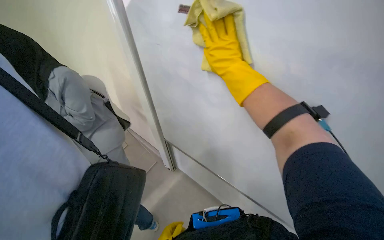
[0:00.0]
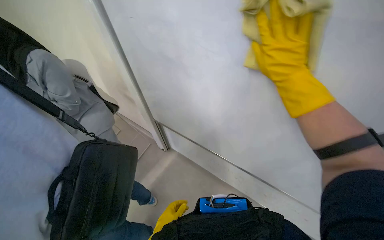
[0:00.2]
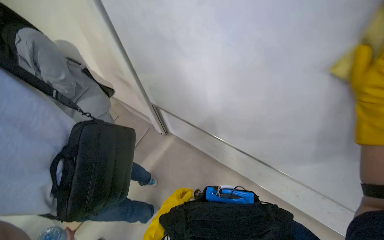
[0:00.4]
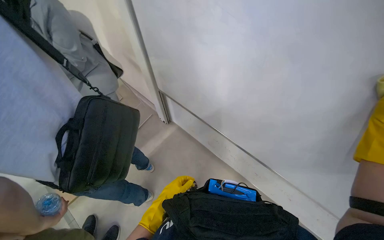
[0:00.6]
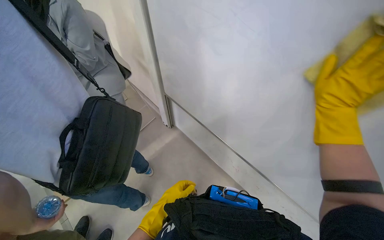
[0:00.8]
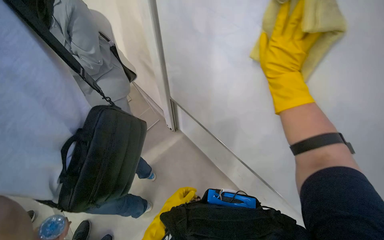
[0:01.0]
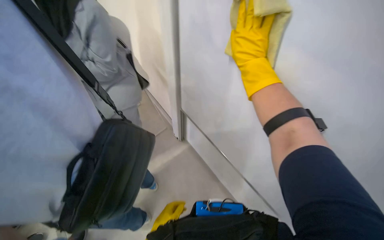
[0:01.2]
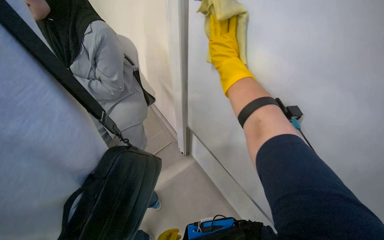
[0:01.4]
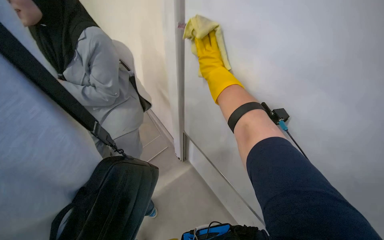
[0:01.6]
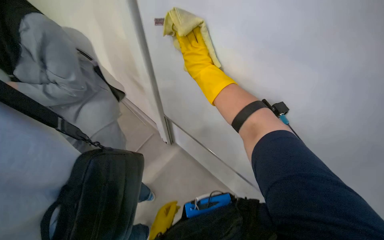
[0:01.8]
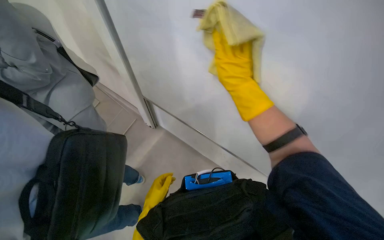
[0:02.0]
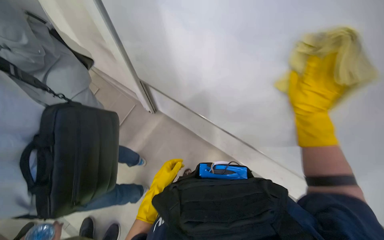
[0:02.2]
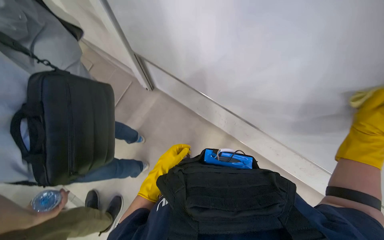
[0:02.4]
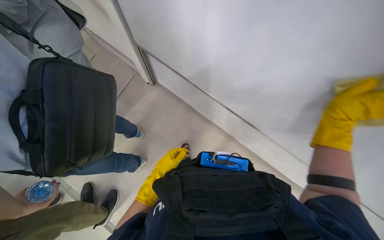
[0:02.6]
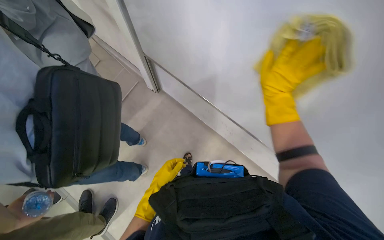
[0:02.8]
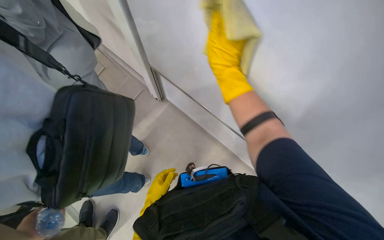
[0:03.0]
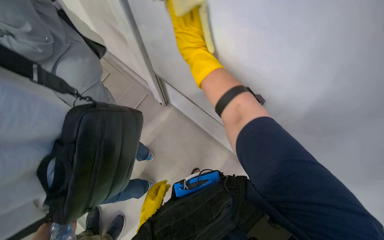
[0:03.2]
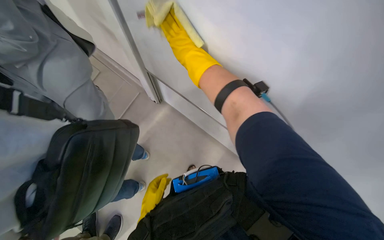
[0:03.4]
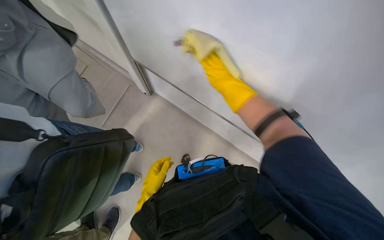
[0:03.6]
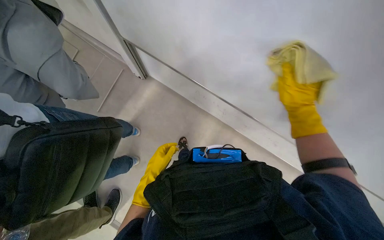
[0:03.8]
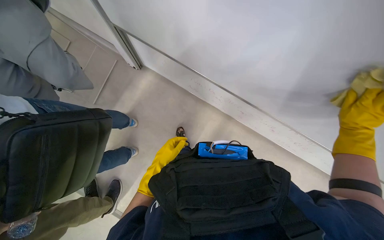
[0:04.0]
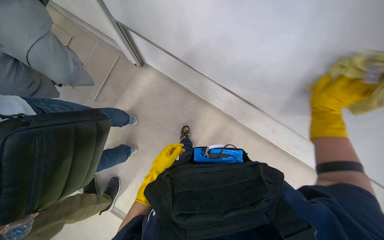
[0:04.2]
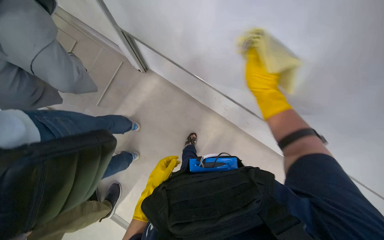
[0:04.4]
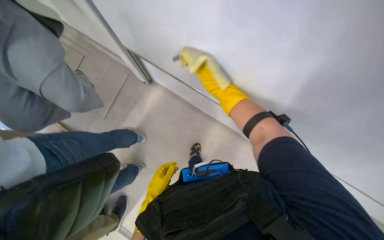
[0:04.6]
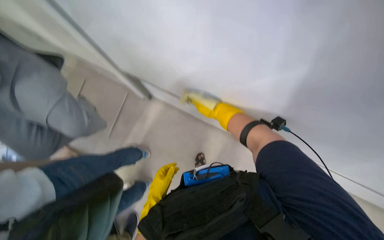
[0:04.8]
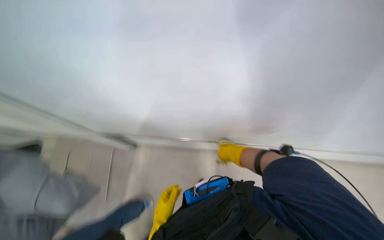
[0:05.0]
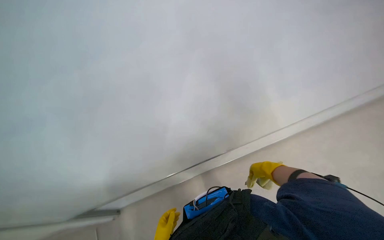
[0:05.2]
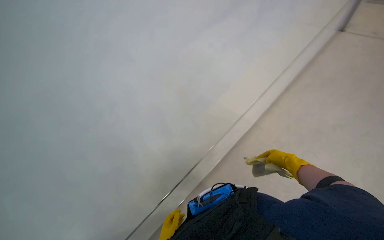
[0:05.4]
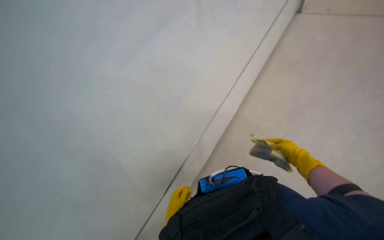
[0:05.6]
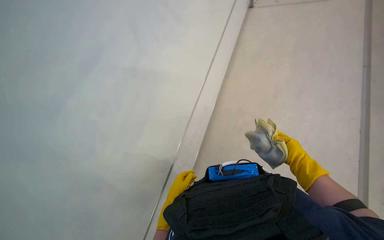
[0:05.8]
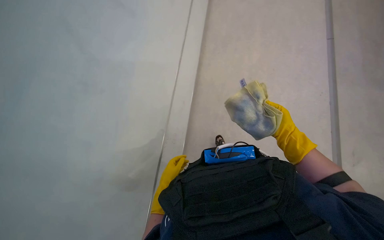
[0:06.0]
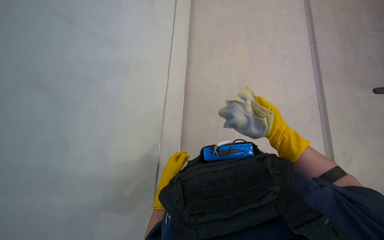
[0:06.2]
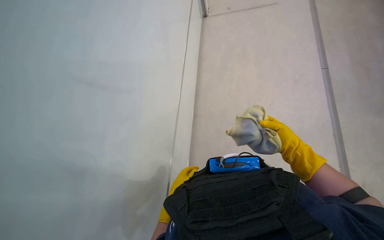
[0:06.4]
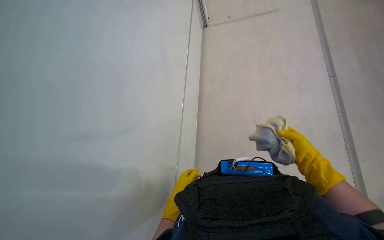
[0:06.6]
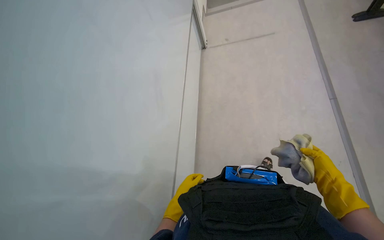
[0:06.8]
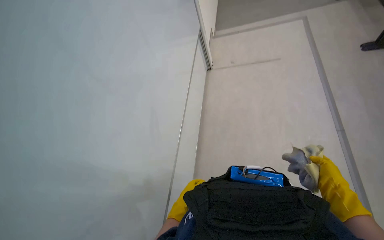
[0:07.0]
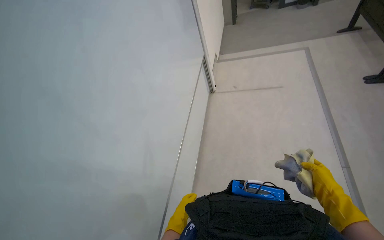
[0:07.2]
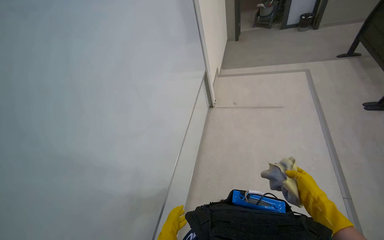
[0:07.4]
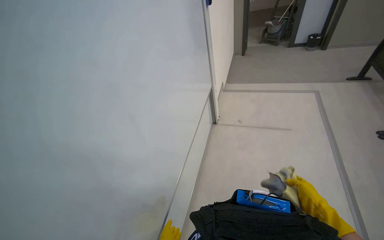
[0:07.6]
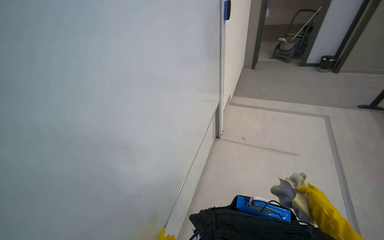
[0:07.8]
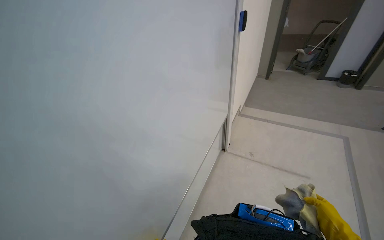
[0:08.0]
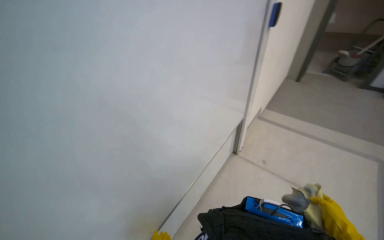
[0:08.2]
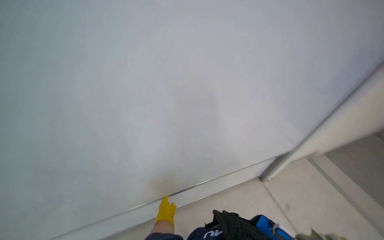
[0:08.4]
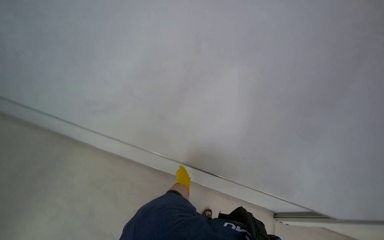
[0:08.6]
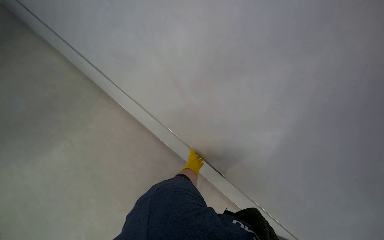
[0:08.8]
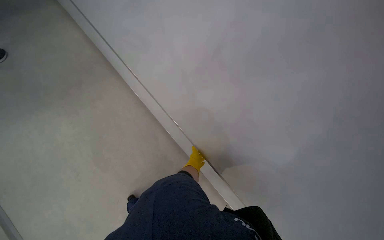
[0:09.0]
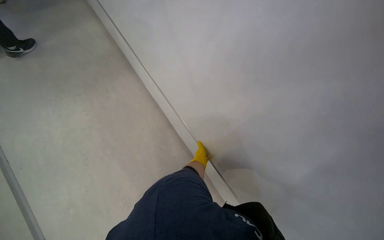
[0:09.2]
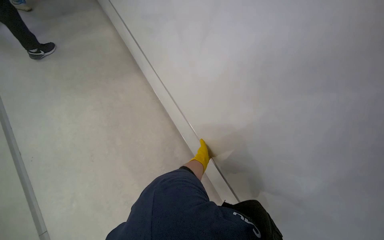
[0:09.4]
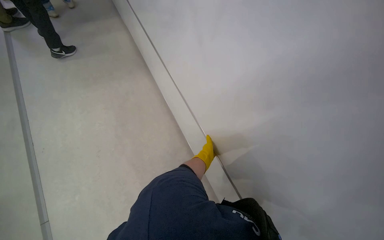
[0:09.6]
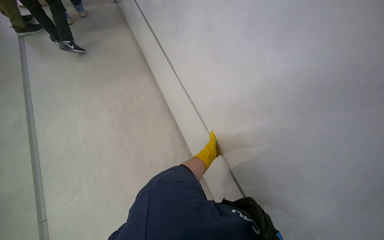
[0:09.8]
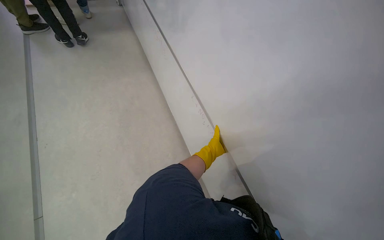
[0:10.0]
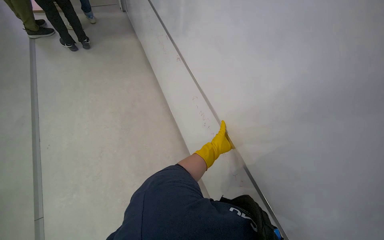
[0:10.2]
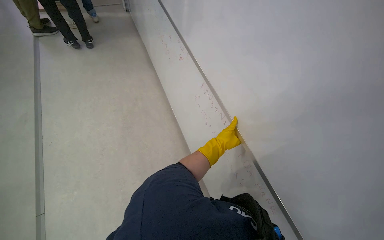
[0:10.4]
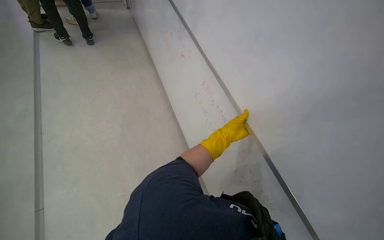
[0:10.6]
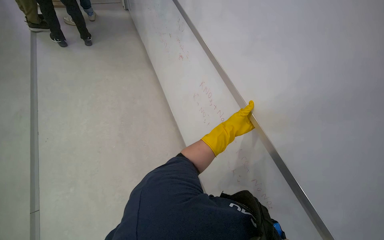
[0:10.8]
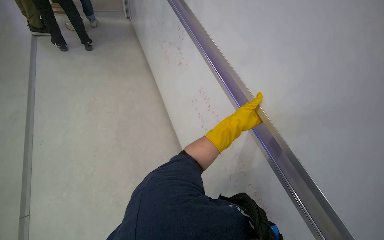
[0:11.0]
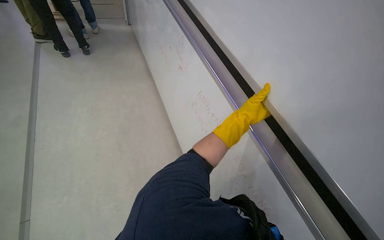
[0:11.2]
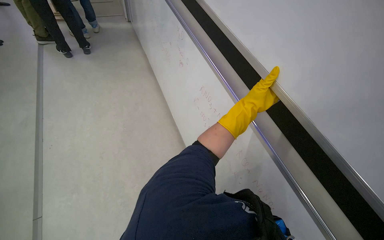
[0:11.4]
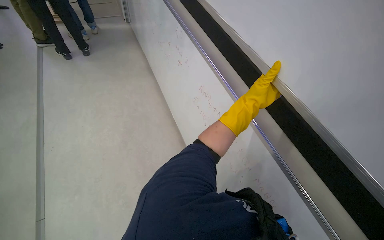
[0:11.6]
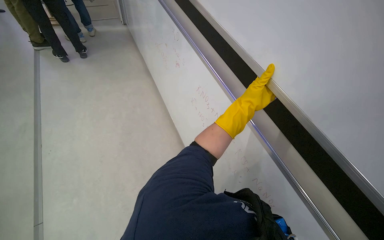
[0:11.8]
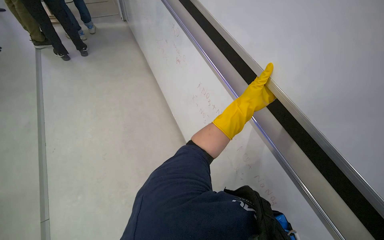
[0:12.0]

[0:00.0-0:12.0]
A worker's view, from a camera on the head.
Job: wiping surfaces.
The whole recording: Cleaning whiteboard. The worker cleans the whiteboard with a cloth and cleaning solution.
0:01.6 to 0:03.0: The view tilts approximately 25 degrees downward.
0:03.0 to 0:04.4: The view tilts approximately 15 degrees downward. The left hand travels up the picture and back again, approximately 5 cm each way. Meanwhile the right hand swings left and right, about 50 cm each way, with 2 reversals.
0:09.0 to 0:10.4: The left hand is displaced up the picture and to the right by about 15 cm.
0:10.4 to 0:12.0: The left hand is displaced nearer to the camera and up the picture by some 25 cm.

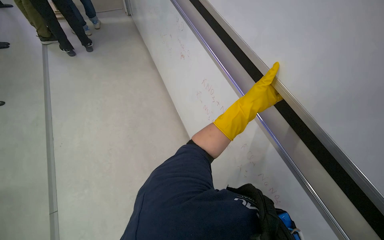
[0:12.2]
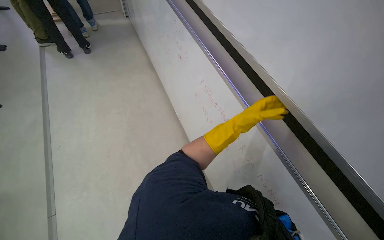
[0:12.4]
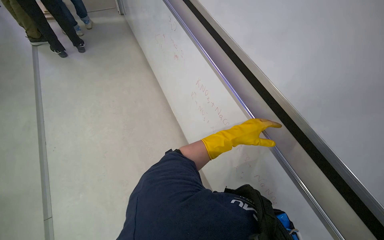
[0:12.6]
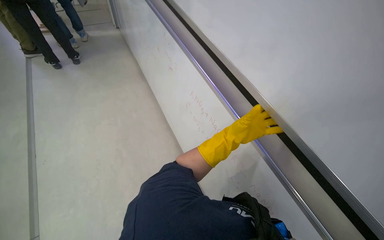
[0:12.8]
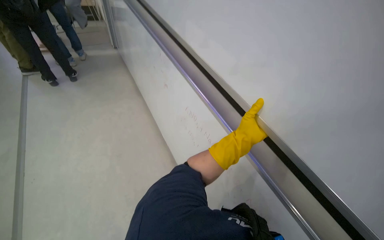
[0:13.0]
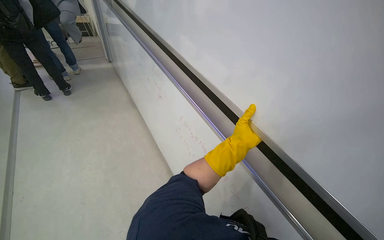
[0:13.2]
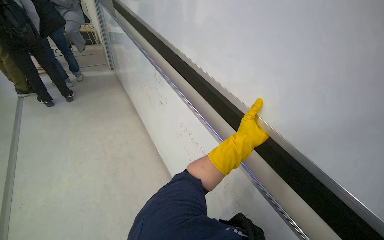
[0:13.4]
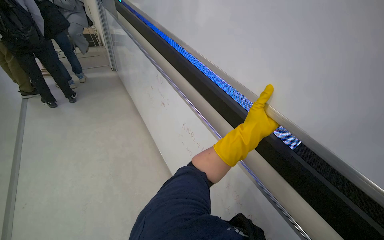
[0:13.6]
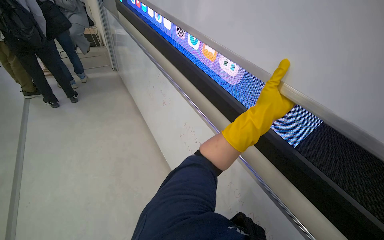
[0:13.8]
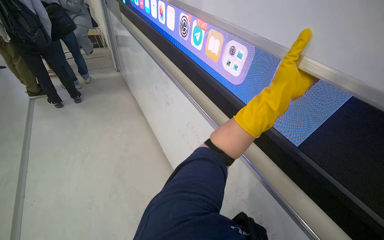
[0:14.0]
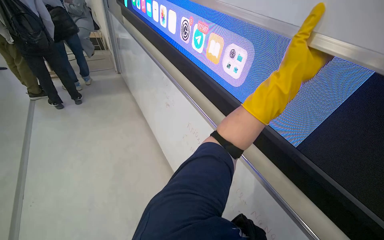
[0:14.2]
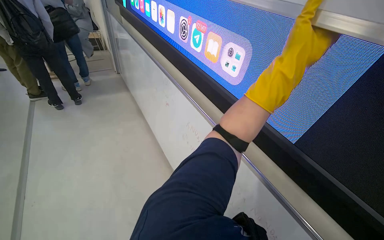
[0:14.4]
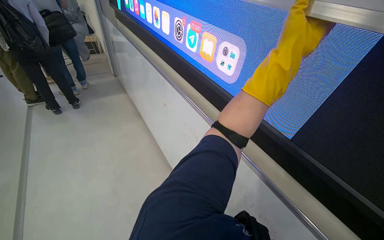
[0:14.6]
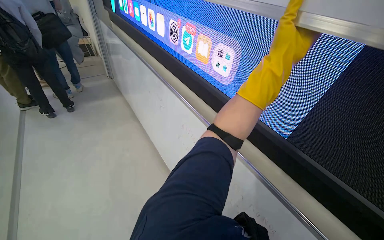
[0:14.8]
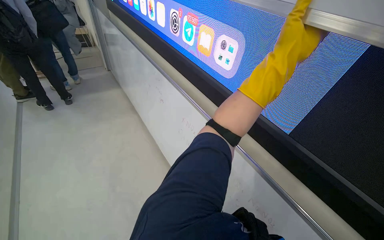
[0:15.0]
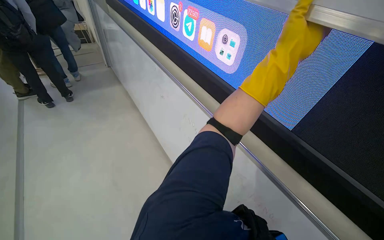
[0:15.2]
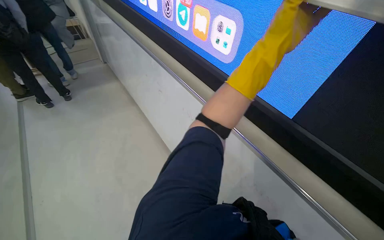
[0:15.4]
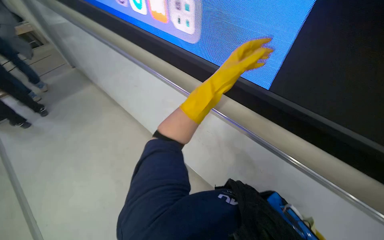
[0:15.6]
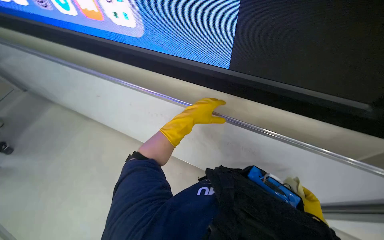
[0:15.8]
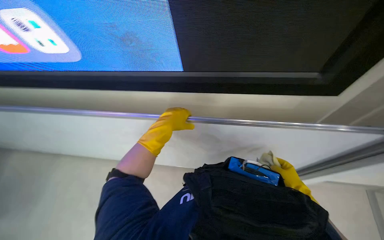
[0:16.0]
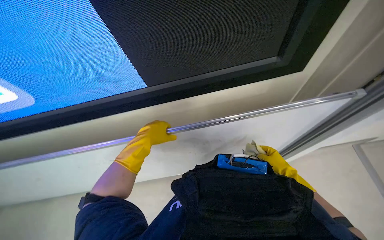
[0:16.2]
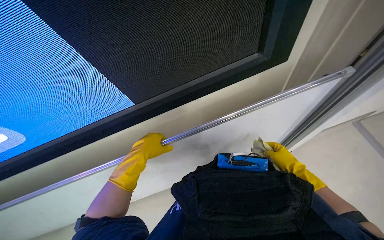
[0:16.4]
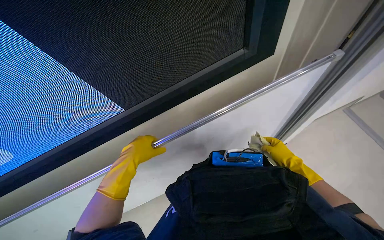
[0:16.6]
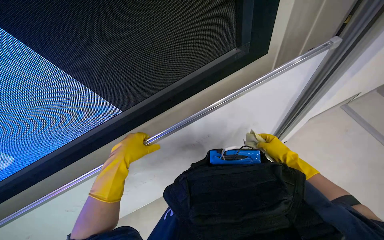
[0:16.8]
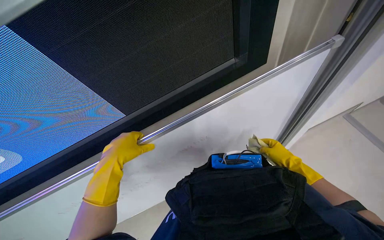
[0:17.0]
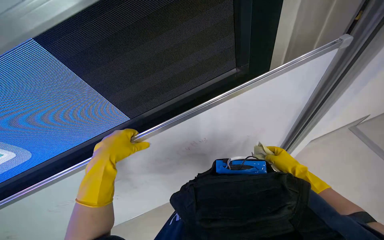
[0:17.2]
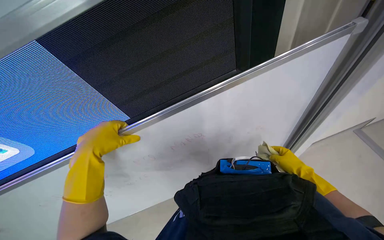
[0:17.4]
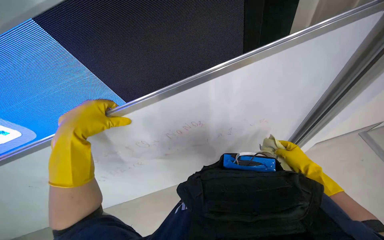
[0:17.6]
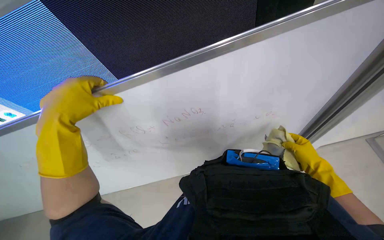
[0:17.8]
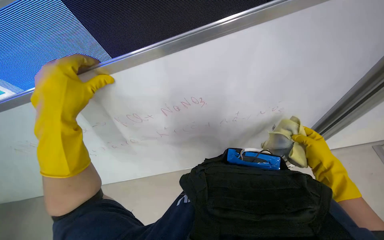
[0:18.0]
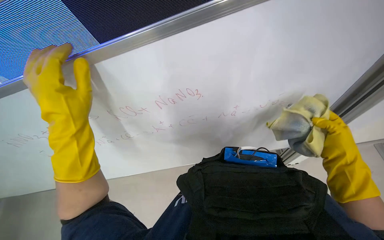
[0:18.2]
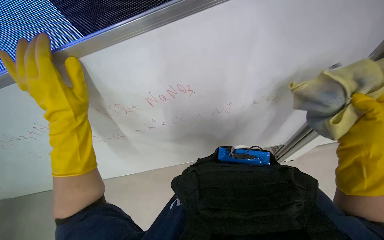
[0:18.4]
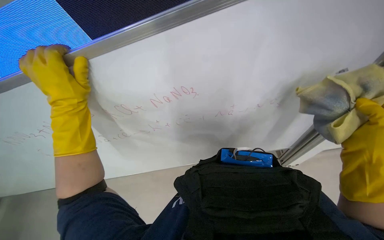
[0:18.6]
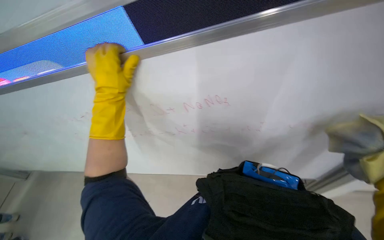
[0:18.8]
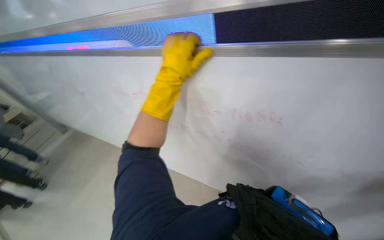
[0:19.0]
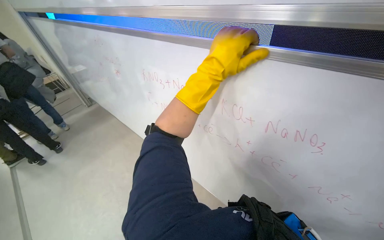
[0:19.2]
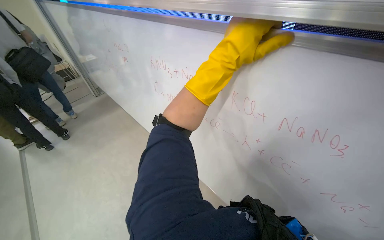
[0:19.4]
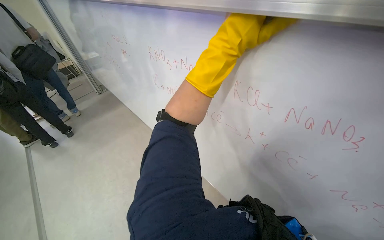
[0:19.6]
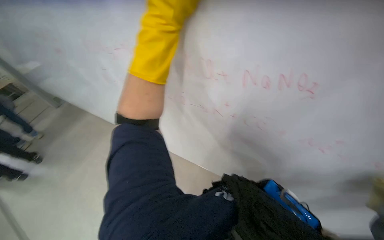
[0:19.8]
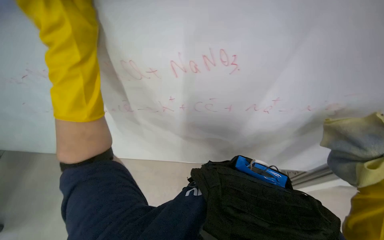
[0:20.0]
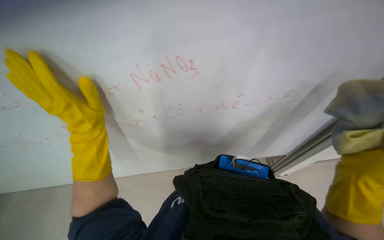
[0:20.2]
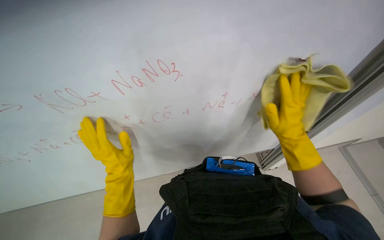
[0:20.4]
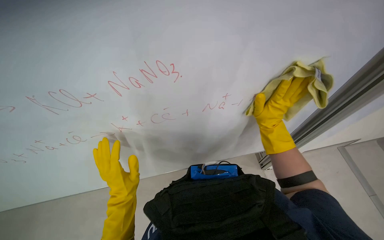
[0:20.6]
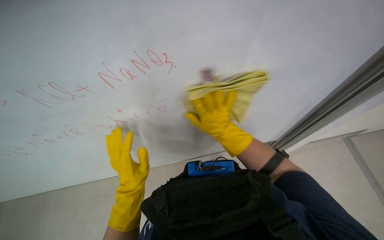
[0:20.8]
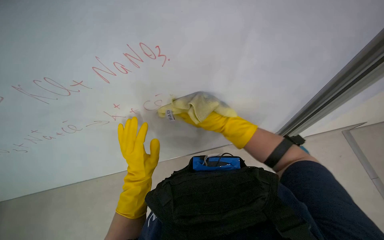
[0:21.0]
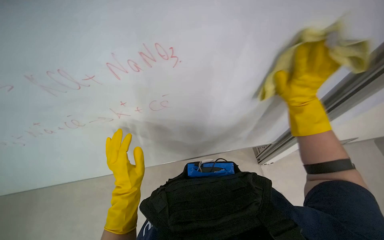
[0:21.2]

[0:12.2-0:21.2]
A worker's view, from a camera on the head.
Job: wiping surfaces.
The whole recording: Cleaning whiteboard. The worker cleans the whiteboard with a cloth and cleaning solution.
0:12.2 to 0:13.8: The view tips upward by roughly 15 degrees. The left hand is displaced nearer to the camera by roughly 15 cm.
0:13.8 to 0:15.2: The left hand shifts about 10 cm up the picture.
0:15.2 to 0:16.6: The wearer looks roughly 75 degrees further to the right.
0:16.6 to 0:18.2: The right hand heads to the right, covering roughly 10 cm.
0:18.2 to 0:19.8: The wearer's head swings roughly 35 degrees to the left.
0:19.8 to 0:21.2: The wearer's head swings approximately 30 degrees to the right. The camera pitches downward, by roughly 20 degrees.
